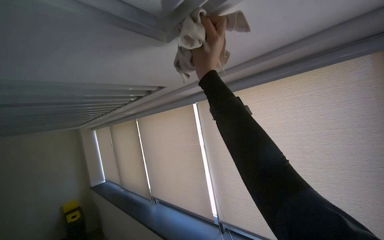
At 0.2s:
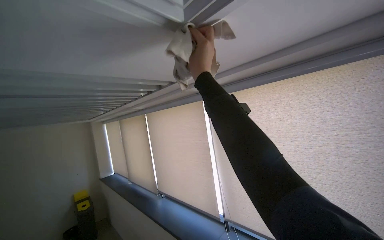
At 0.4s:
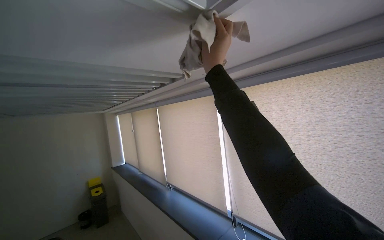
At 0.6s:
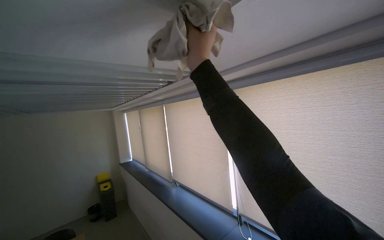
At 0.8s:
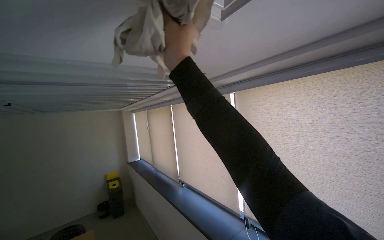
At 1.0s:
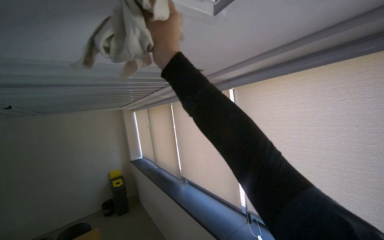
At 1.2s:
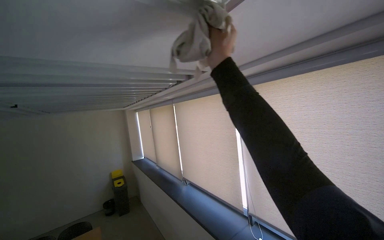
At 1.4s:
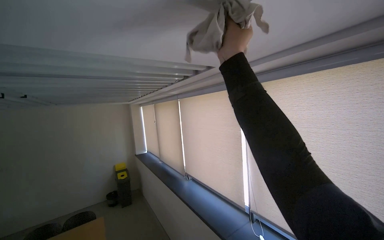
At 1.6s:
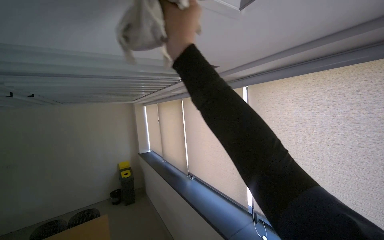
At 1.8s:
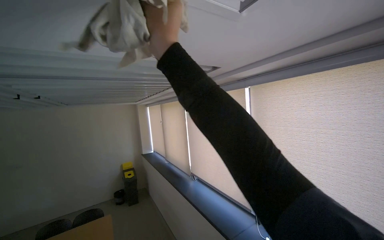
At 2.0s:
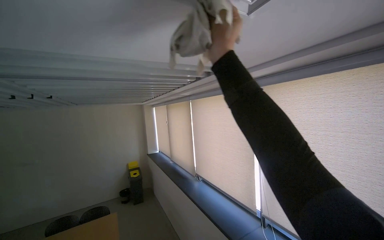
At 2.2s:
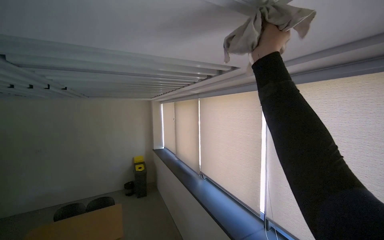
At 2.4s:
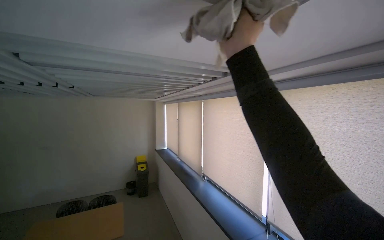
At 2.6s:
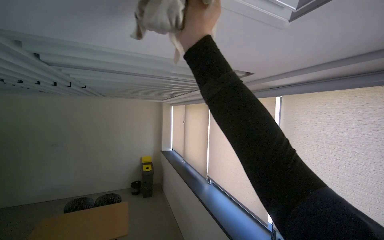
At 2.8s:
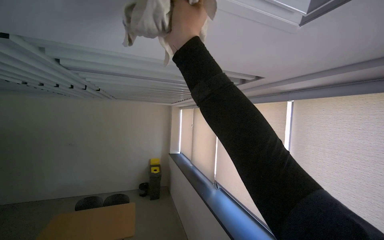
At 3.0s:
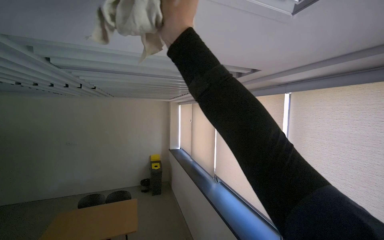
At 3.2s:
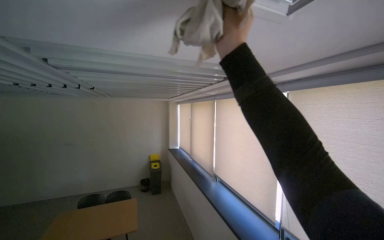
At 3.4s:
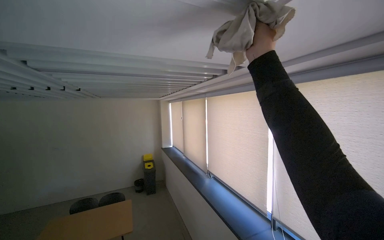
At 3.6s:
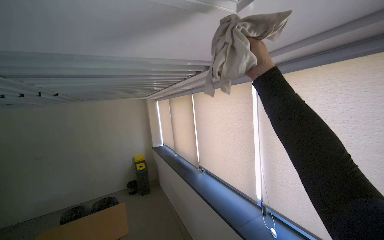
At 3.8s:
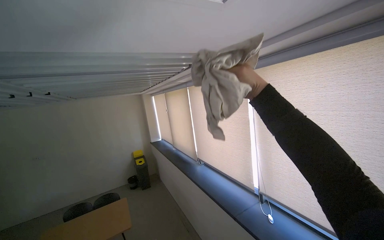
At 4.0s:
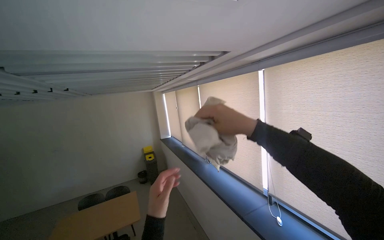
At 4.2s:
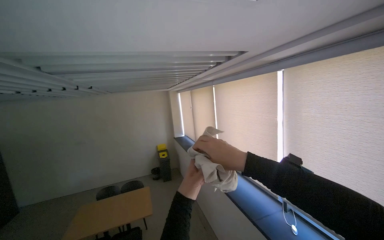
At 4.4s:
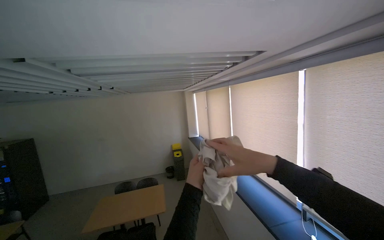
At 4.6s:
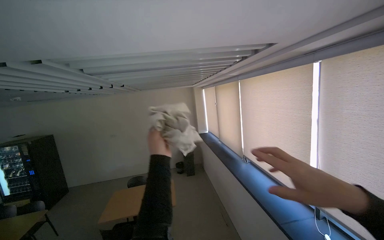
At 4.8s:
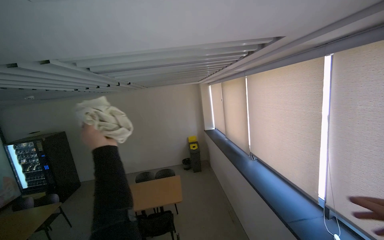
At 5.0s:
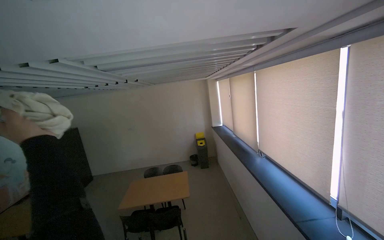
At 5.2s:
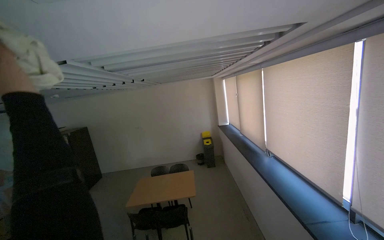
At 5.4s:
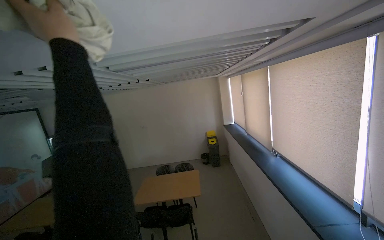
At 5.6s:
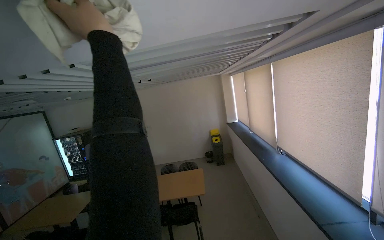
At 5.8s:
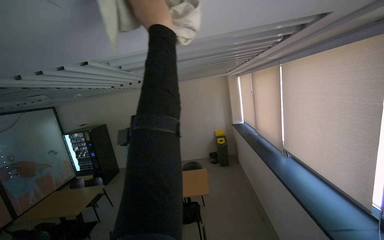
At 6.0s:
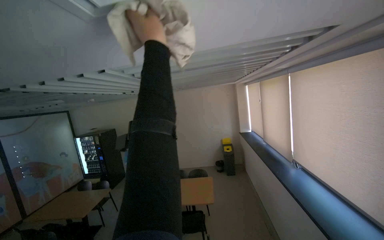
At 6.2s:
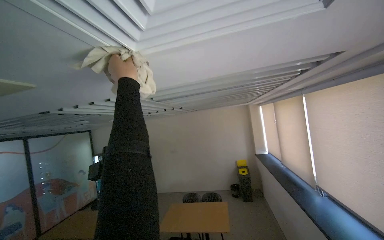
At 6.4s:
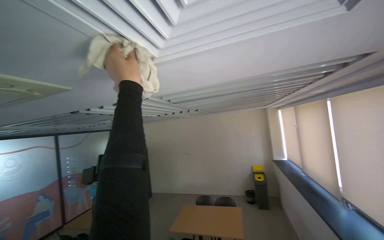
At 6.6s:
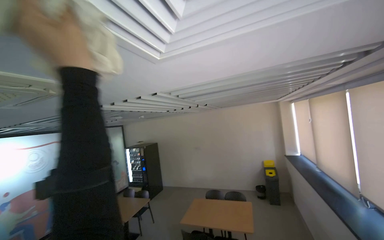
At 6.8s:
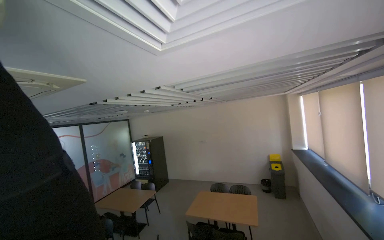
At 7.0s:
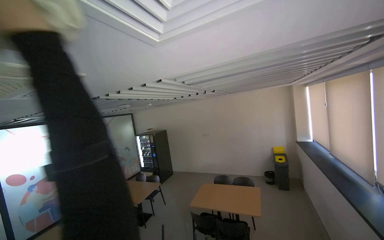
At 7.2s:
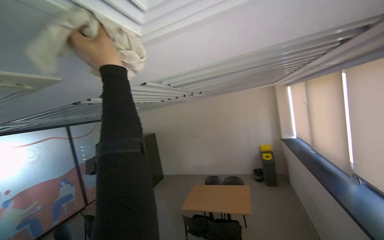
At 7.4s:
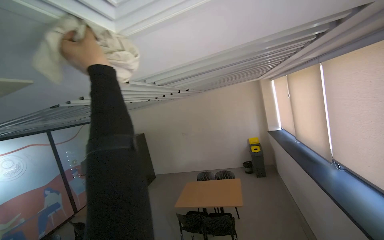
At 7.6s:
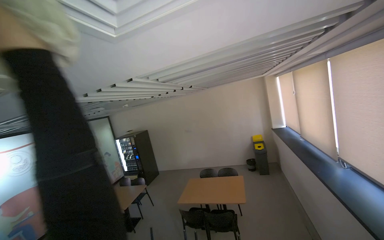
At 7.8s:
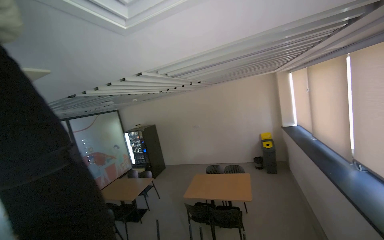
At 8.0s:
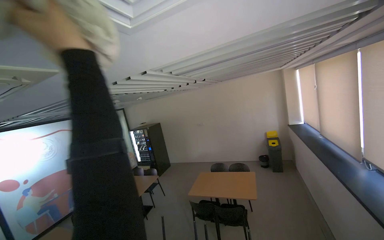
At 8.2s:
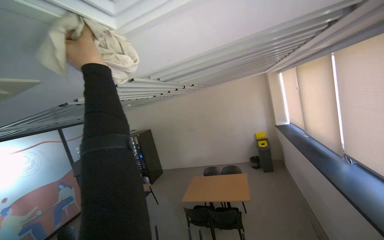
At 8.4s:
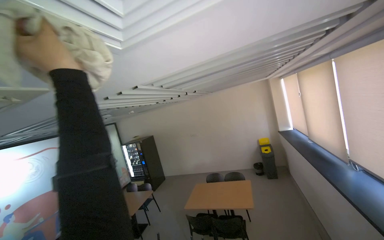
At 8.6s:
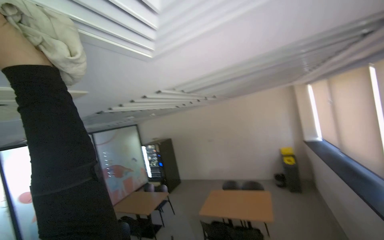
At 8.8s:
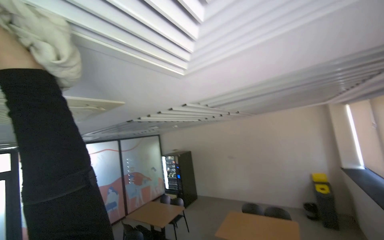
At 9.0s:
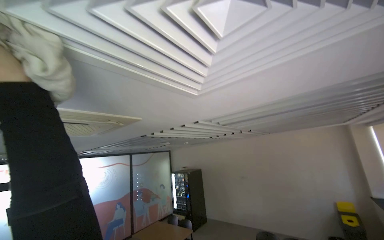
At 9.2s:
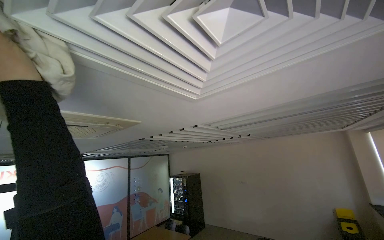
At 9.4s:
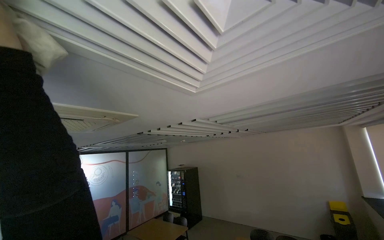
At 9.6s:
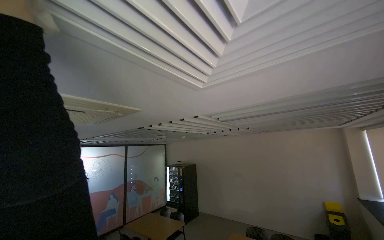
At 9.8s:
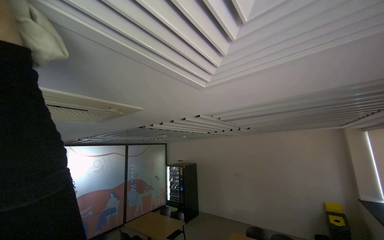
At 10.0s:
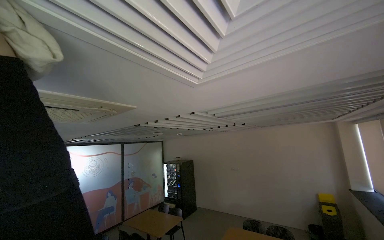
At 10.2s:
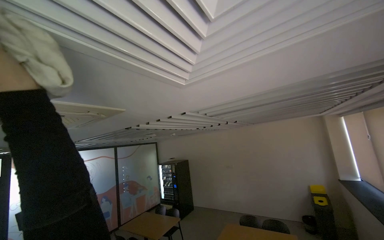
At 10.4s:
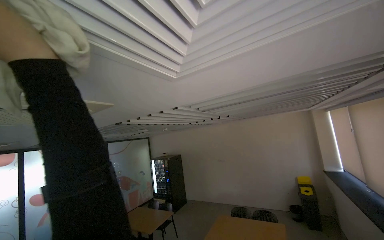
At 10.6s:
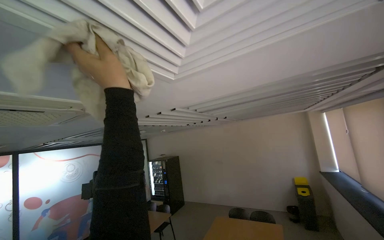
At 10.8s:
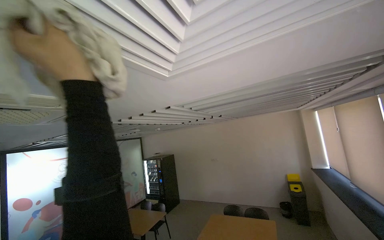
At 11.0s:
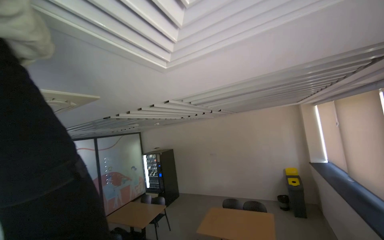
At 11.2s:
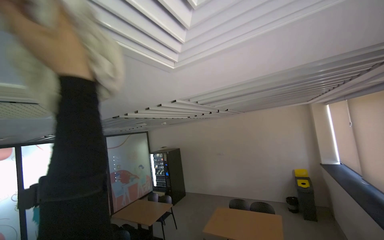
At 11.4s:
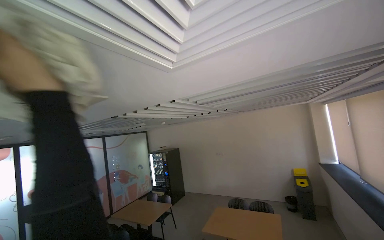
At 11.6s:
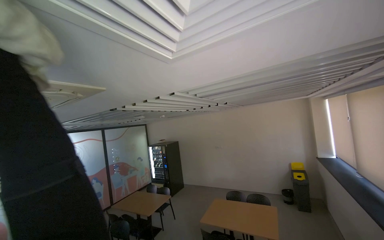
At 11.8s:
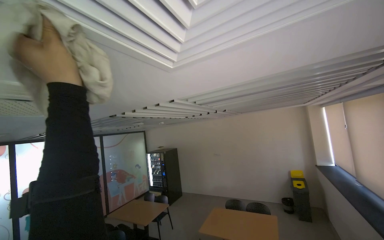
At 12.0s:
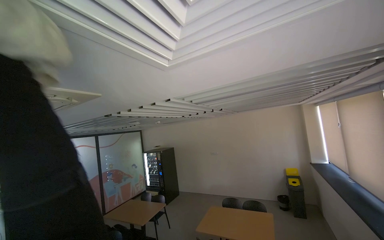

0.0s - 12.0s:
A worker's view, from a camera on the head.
Job: wiping surfaces.
The whole recording: Wiping ceiling vents and structures. The worker wipes dust from ceiling vents and surrounding structures with a cloth.
0.0s - 1.6s: The view swings some 15 degrees to the left.
1.6s - 3.0s: The right hand reaches some 15 cm to the right, then returns.
3.0s - 4.4s: The right hand is displaced down the picture, to the right and farther from the camera by about 40 cm.
4.4s - 6.0s: The camera sweeps to the left, by approximately 20 degrees.
7.6s - 9.0s: The view swings about 20 degrees to the left. The view tilts approximately 15 degrees upward.

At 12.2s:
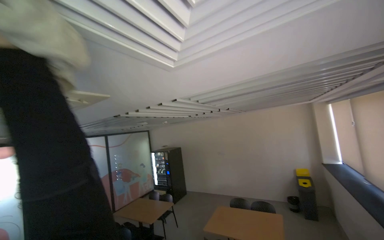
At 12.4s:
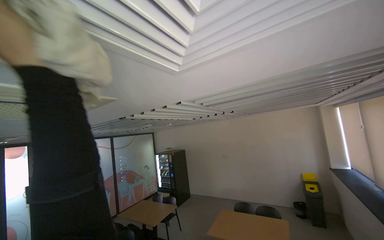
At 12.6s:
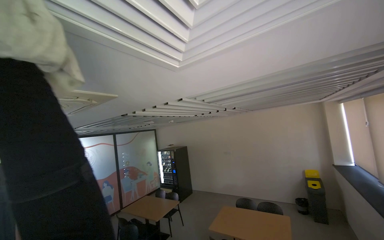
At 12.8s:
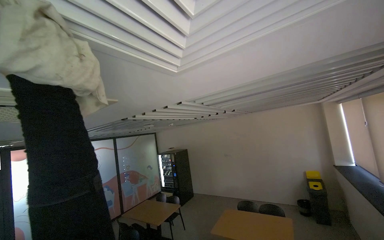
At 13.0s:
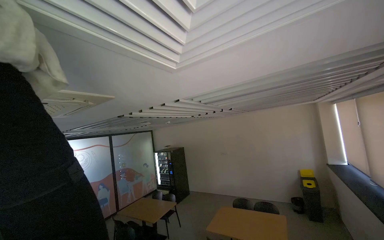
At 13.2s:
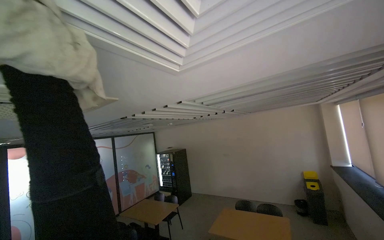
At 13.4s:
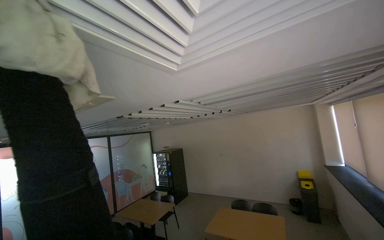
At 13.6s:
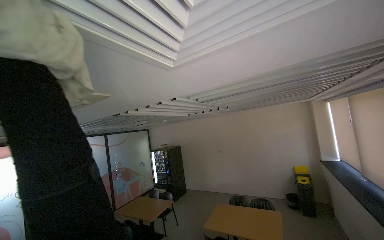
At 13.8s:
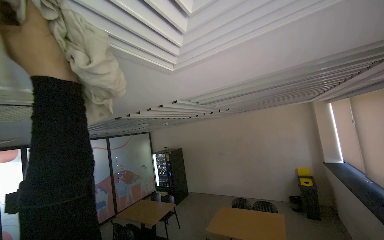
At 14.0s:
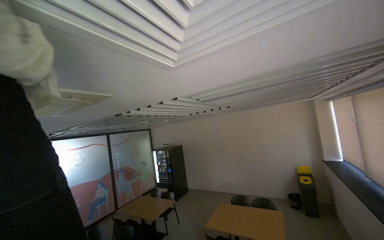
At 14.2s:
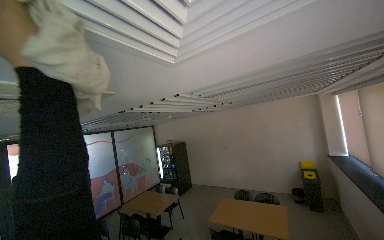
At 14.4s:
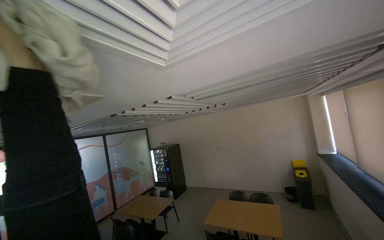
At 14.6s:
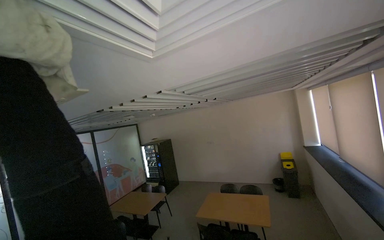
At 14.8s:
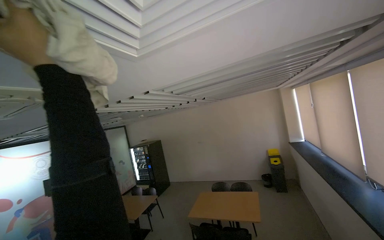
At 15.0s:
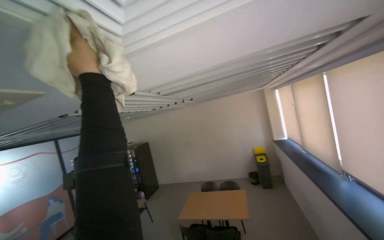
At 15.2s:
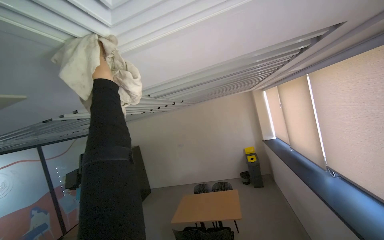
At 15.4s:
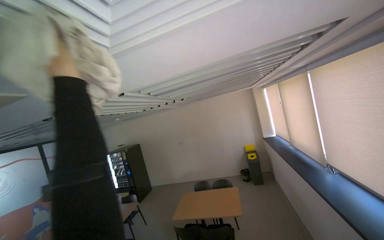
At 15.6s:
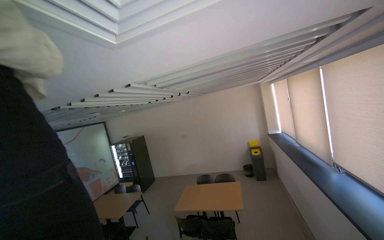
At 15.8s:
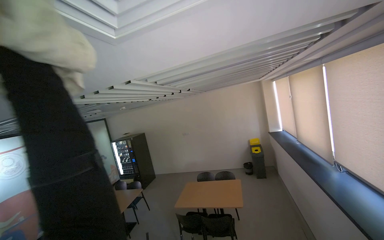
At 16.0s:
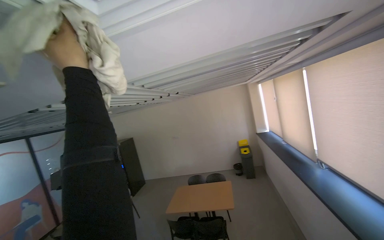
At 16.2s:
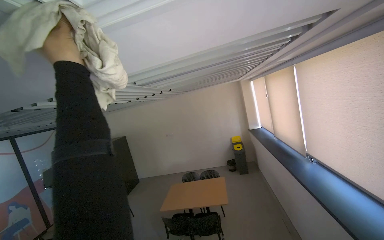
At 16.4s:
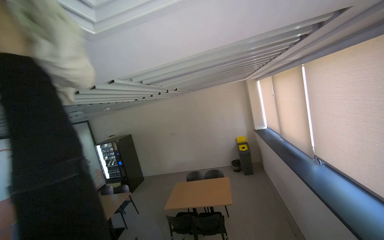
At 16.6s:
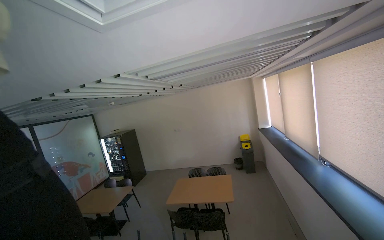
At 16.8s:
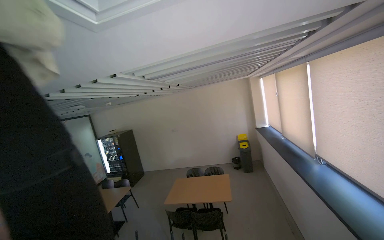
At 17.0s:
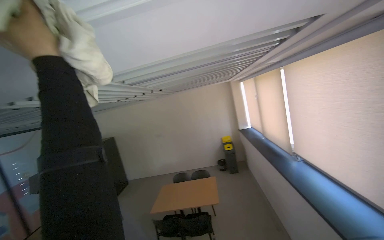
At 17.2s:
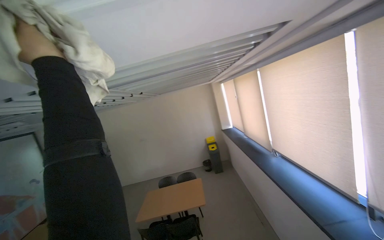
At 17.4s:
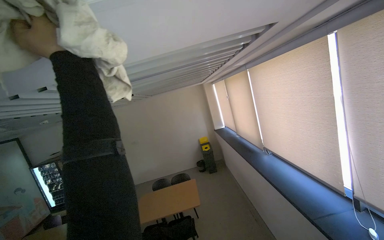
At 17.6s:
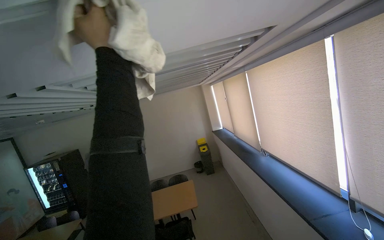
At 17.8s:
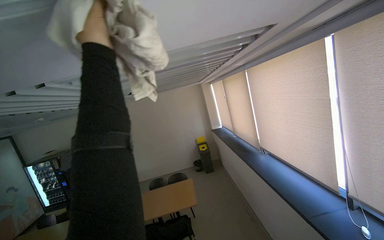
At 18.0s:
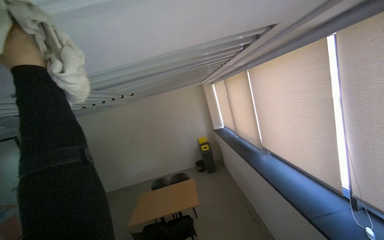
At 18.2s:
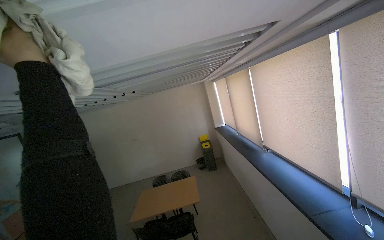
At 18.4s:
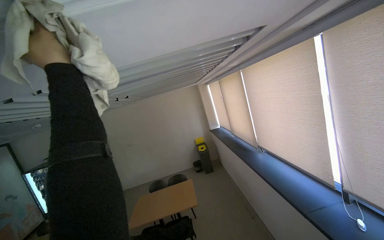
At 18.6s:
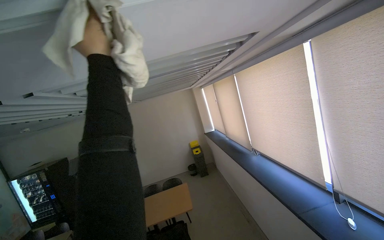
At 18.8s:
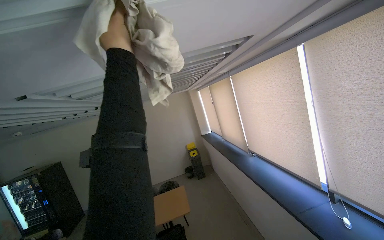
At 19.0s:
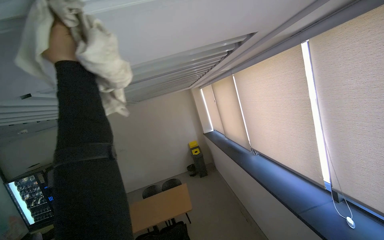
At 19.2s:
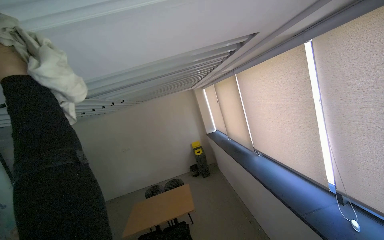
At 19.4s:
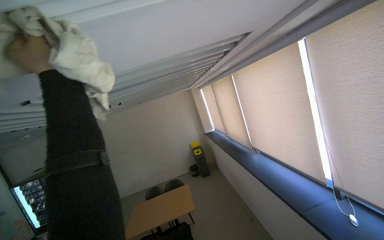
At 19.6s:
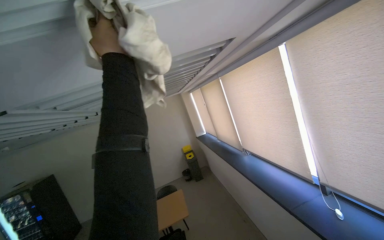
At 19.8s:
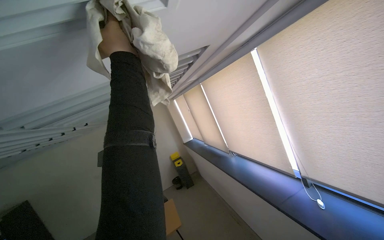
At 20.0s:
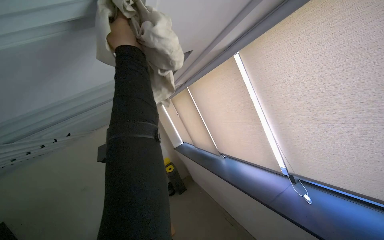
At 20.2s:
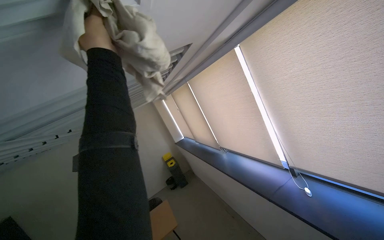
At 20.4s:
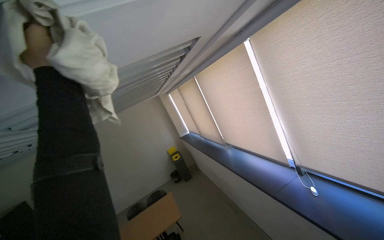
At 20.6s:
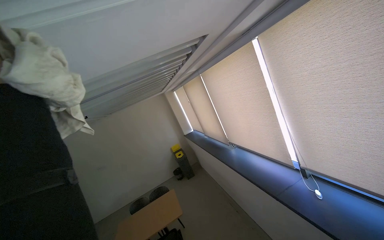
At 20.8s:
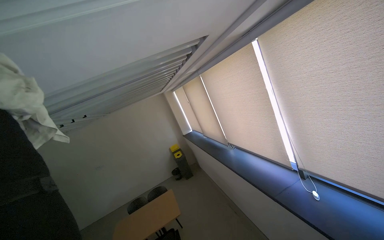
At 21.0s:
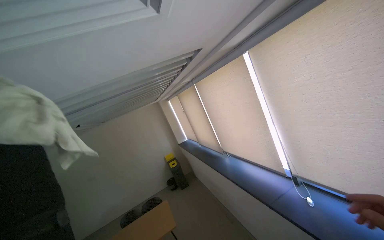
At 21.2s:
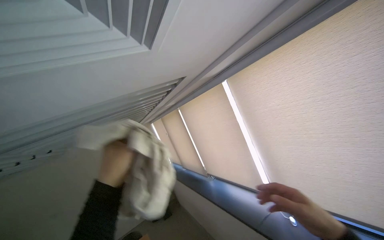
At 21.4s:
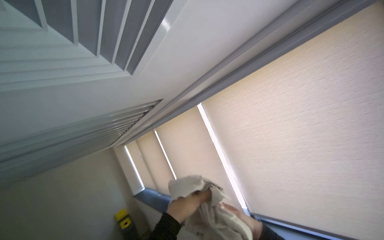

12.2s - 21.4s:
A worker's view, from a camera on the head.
Job: wiping surfaces.
The whole recording: Wiping ceiling vents and structures. The worker wipes dust from ceiling vents and surrounding structures with a cloth.
13.8s - 15.2s: The camera sweeps to the right, by roughly 15 degrees.
16.8s - 18.4s: The camera sweeps to the right, by some 15 degrees.
19.8s - 21.4s: The camera is aimed some 20 degrees further to the right. The view tilts approximately 15 degrees upward.
